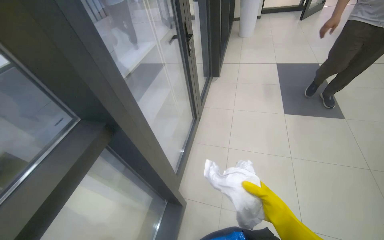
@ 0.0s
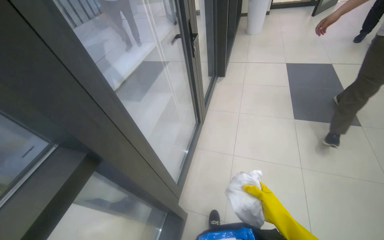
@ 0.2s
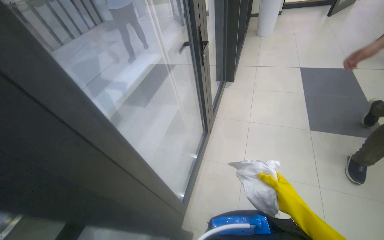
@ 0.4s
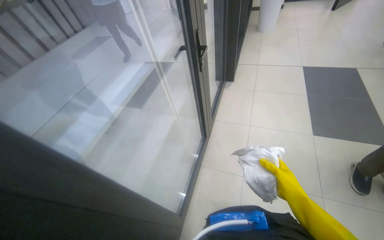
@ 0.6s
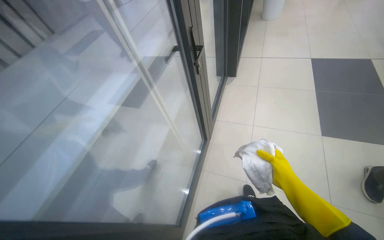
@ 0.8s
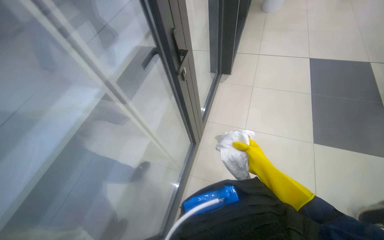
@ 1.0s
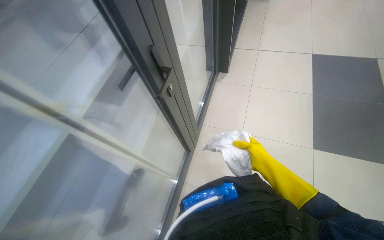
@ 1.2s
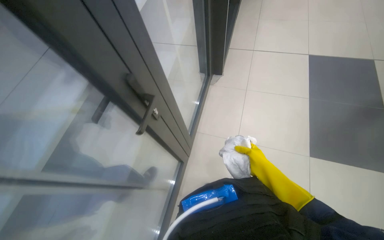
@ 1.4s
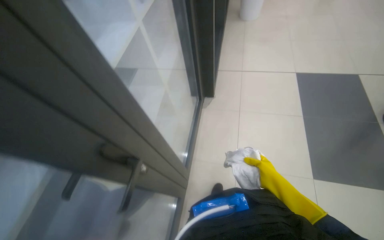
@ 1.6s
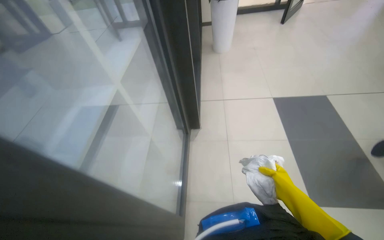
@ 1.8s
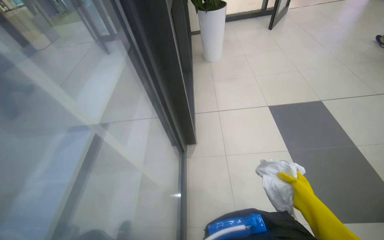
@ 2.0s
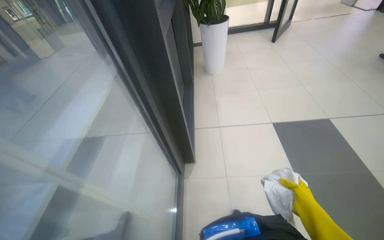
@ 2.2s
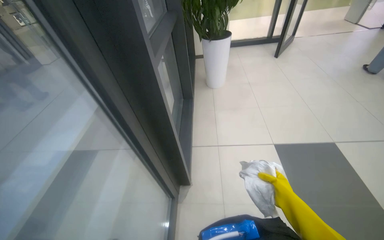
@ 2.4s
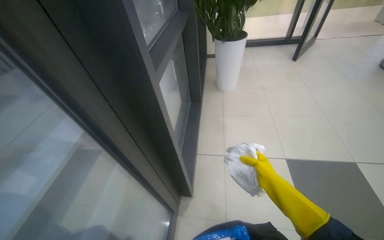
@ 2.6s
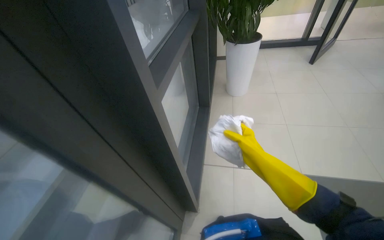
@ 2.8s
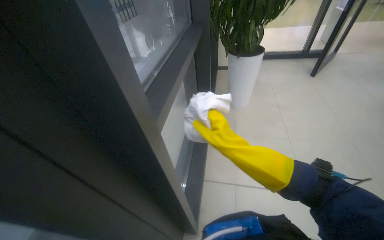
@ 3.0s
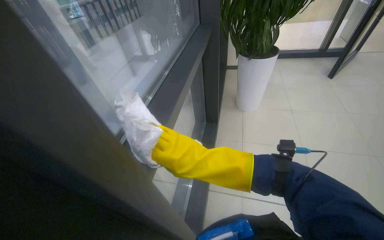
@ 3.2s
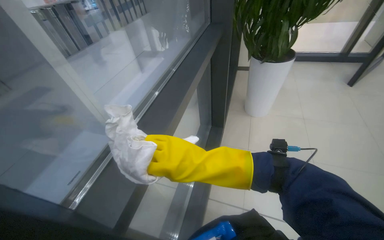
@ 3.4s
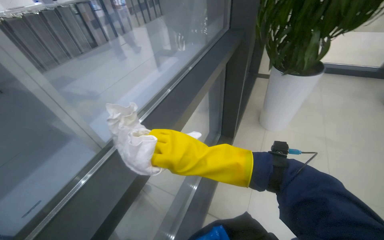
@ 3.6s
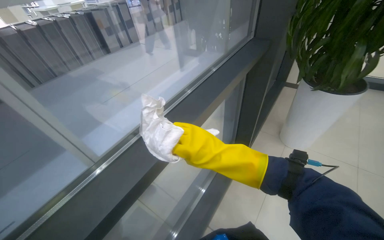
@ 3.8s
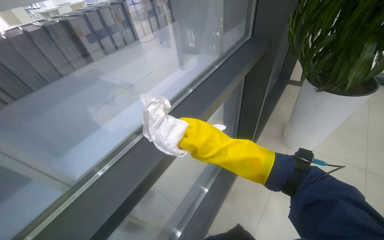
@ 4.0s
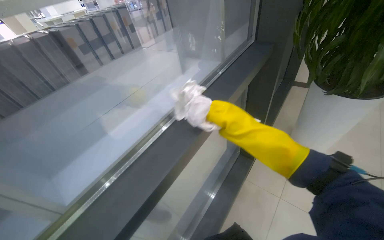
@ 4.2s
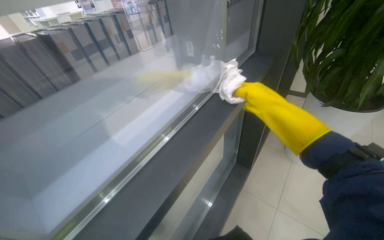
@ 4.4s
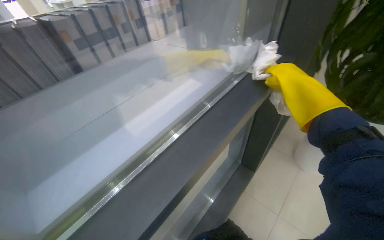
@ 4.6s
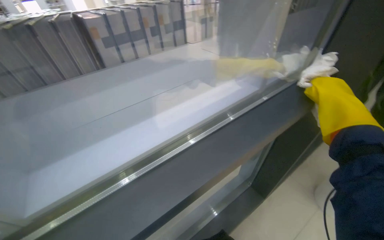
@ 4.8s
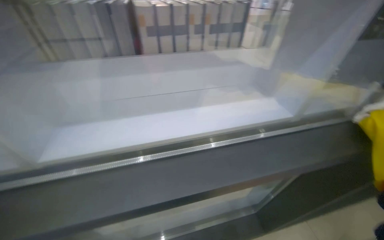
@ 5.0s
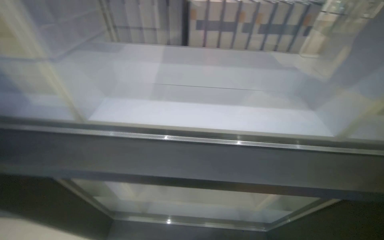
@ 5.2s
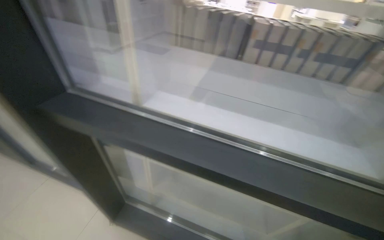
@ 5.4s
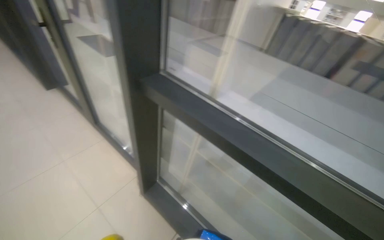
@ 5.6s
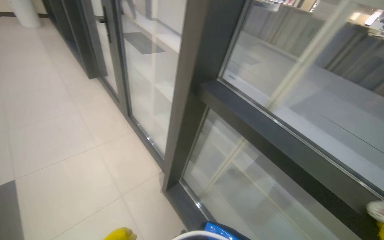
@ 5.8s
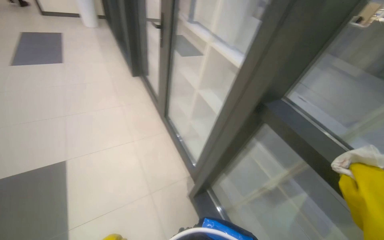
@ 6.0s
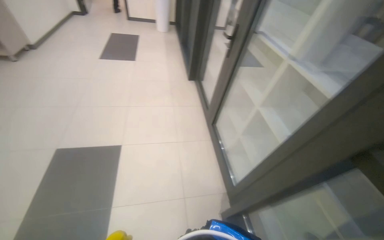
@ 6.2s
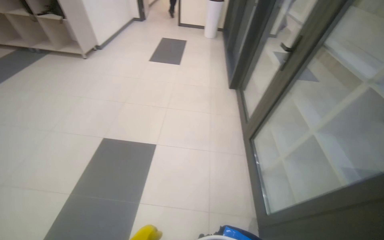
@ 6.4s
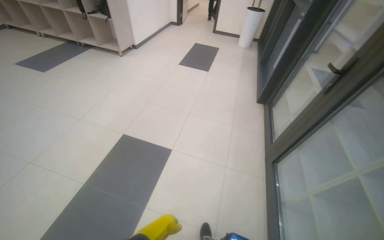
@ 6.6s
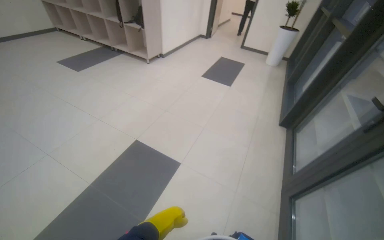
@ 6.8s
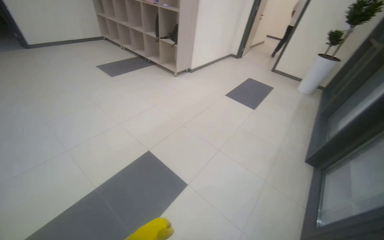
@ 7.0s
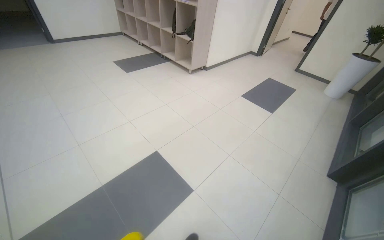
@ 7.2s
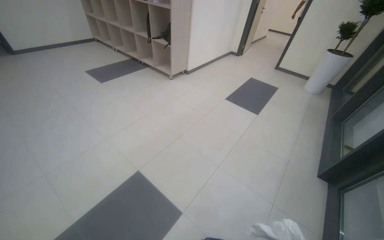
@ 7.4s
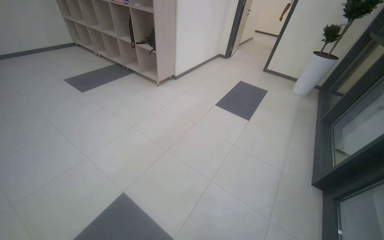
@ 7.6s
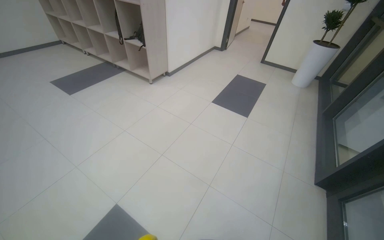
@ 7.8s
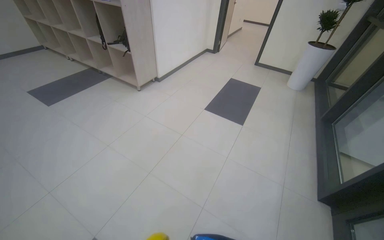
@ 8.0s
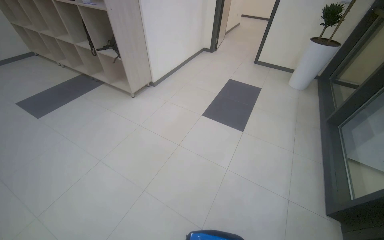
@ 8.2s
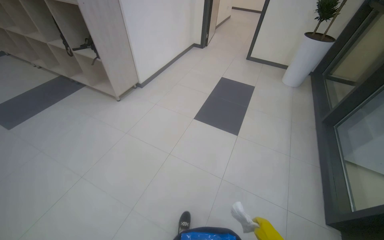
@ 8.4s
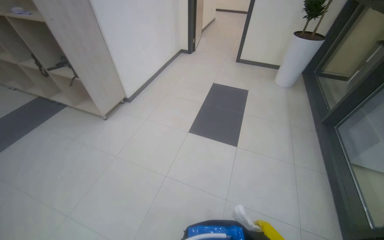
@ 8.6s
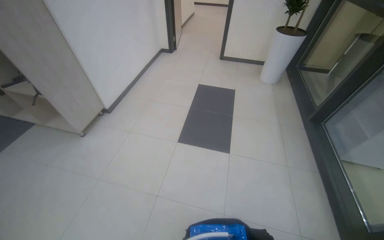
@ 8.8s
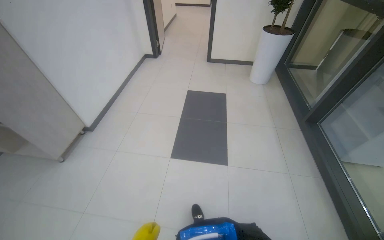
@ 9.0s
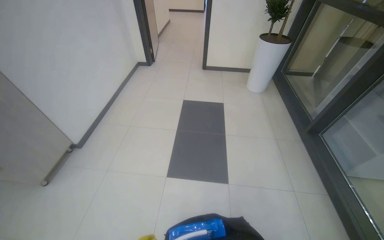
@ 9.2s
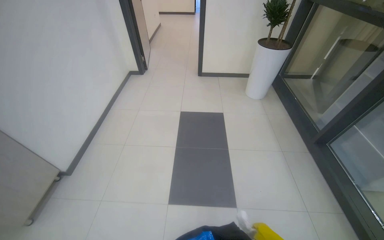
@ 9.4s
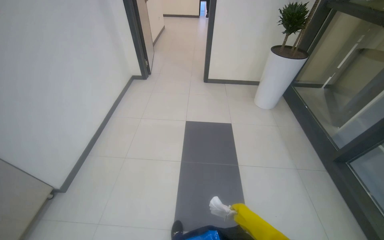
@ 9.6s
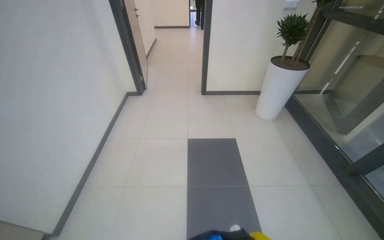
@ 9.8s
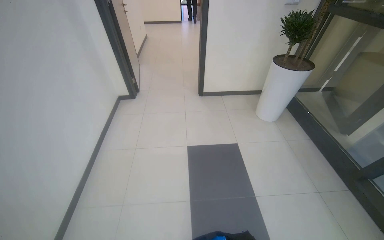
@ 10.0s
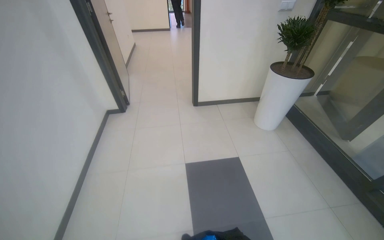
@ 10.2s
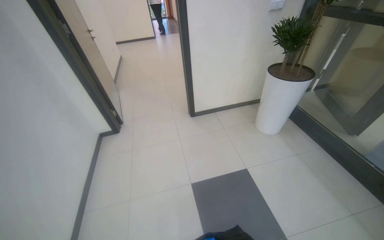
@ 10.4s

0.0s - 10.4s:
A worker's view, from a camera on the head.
Job: wiping surfaces.
The whole recording: Wiping various hallway surfaces. The worker wipes various surfaces in the hallway, including glass doors, handrails, and walls.
0.0s - 1.4s: The head travels some 90 cm. The view tips downward by roughly 15 degrees.
1.4s - 3.0s: The camera is carried some 80 cm. The view tilts about 20 degrees upward.
3.0s - 4.4s: The head travels approximately 60 cm. The head turns to the left by about 25 degrees.
4.4s - 6.0s: The head travels approximately 40 cm. The head rotates some 110 degrees to the left.
6.0s - 7.4s: The camera is carried some 80 cm. The wearer looks about 70 degrees further to the left.
7.4s - 9.0s: The wearer moves approximately 1.5 m. The wearer's head swings some 30 degrees to the right.
9.0s - 10.4s: The head travels roughly 1.5 m. The head rotates roughly 20 degrees to the right.

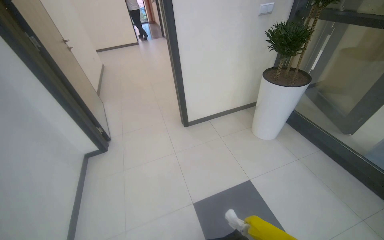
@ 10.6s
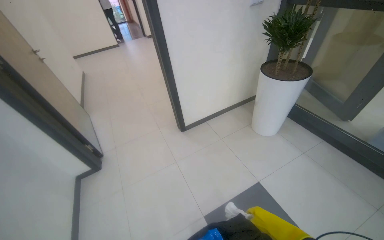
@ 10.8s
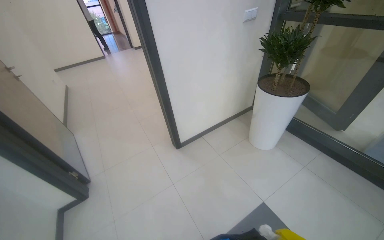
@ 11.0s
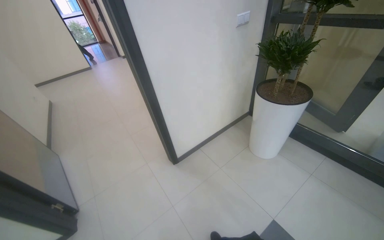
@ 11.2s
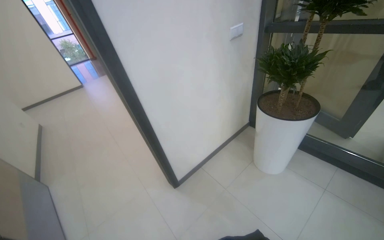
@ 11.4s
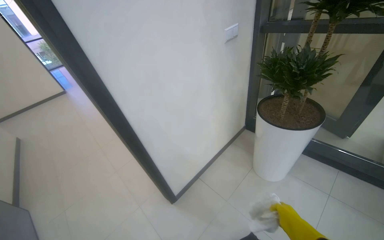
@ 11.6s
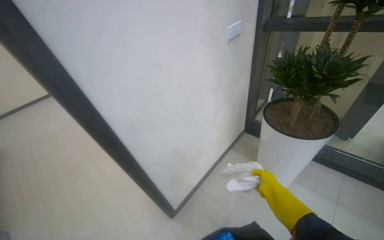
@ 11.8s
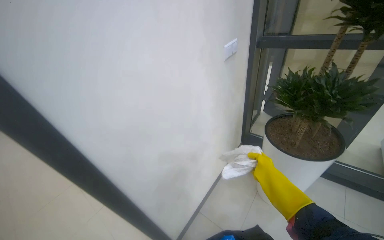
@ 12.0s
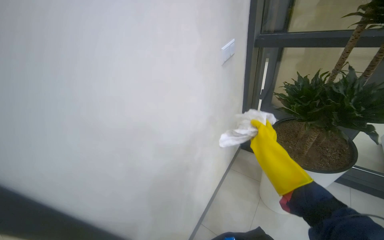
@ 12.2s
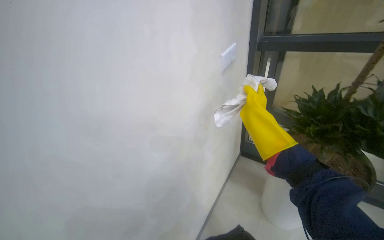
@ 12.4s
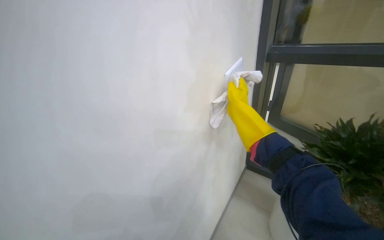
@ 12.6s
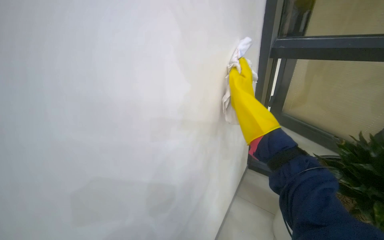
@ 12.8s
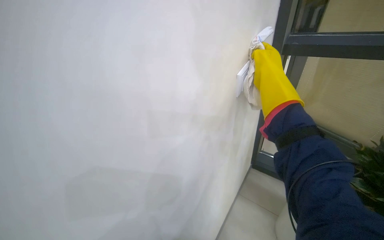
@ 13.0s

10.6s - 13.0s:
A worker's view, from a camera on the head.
Job: wiping surfaces.
The whole recording: Wiping various hallway surfaces. The worker wipes various surfaces in the hallway, including glass doors, handrails, and walls.
10.6s - 11.8s: The camera travels roughly 90 cm. The wearer's head swings some 30 degrees to the right.
11.8s - 13.0s: The camera travels some 60 cm.

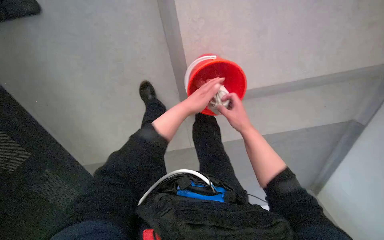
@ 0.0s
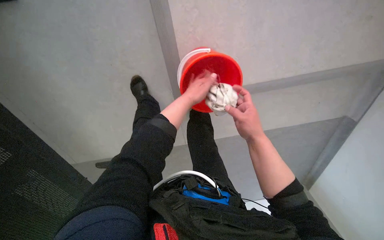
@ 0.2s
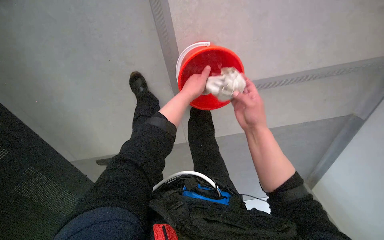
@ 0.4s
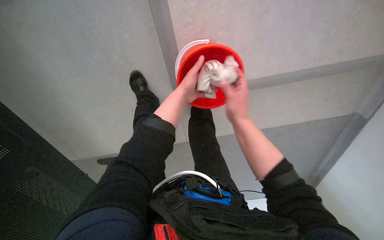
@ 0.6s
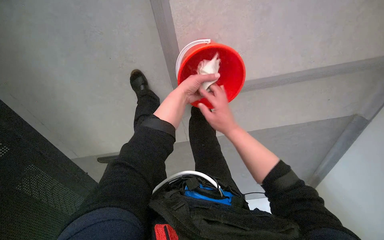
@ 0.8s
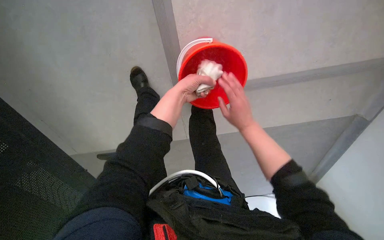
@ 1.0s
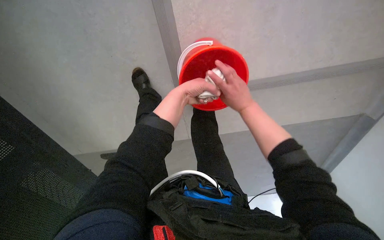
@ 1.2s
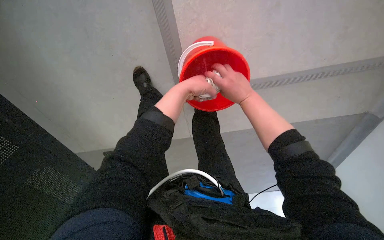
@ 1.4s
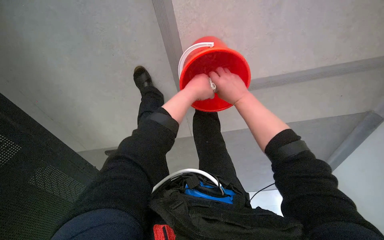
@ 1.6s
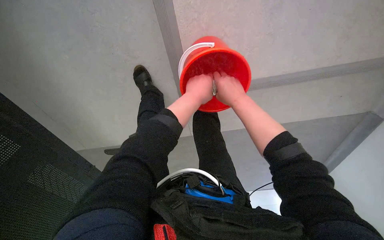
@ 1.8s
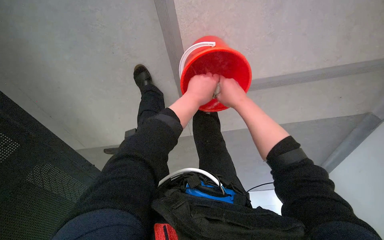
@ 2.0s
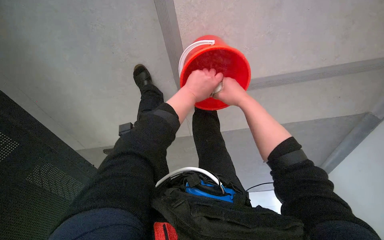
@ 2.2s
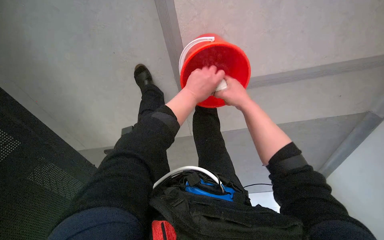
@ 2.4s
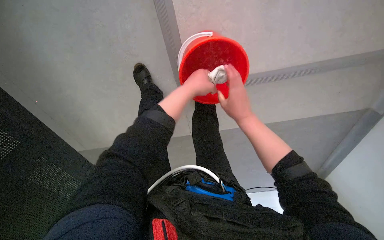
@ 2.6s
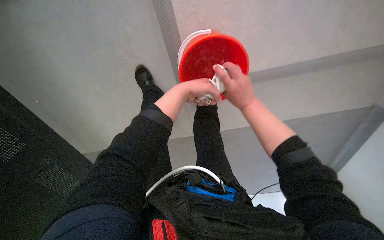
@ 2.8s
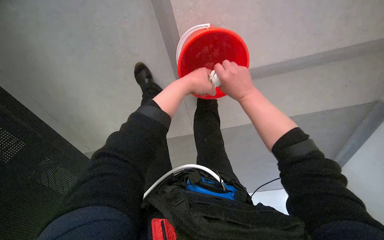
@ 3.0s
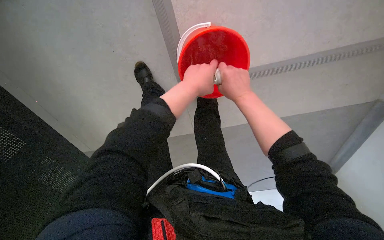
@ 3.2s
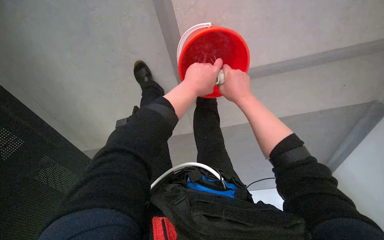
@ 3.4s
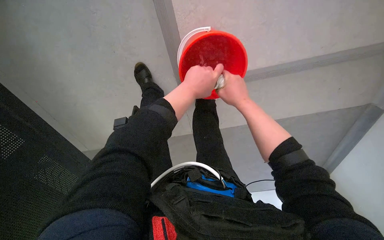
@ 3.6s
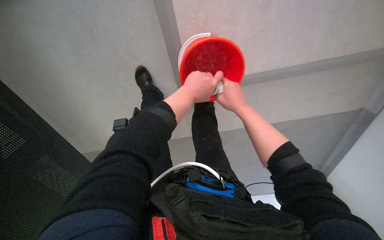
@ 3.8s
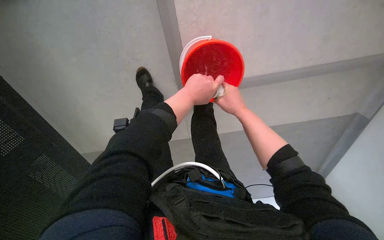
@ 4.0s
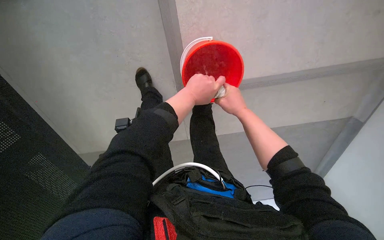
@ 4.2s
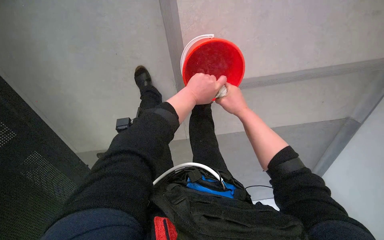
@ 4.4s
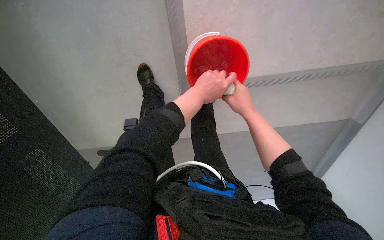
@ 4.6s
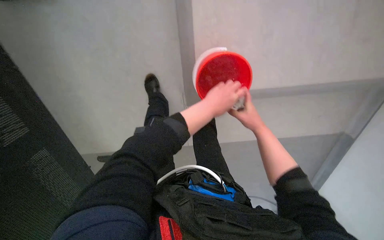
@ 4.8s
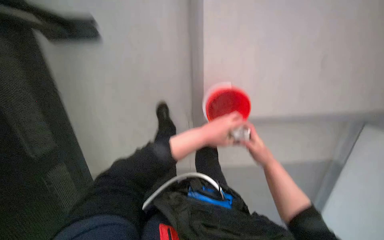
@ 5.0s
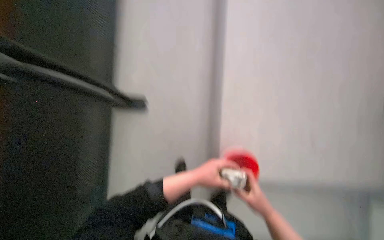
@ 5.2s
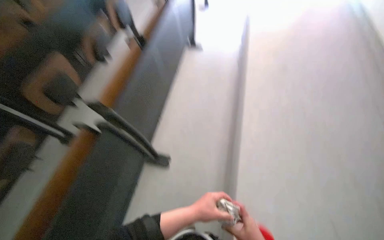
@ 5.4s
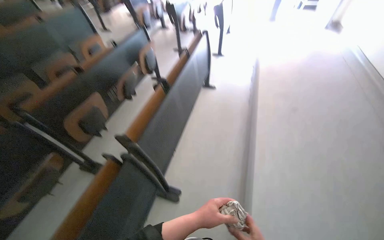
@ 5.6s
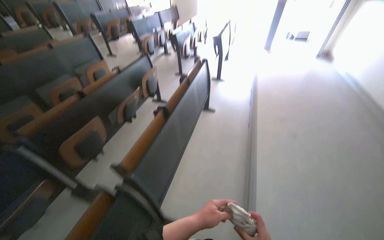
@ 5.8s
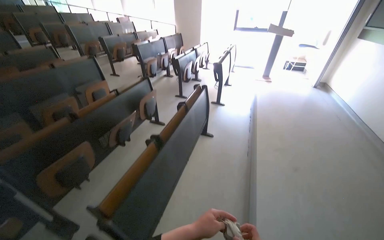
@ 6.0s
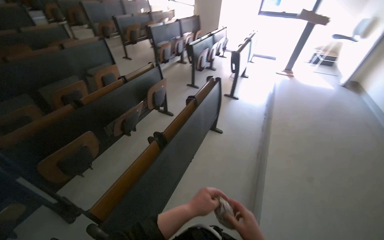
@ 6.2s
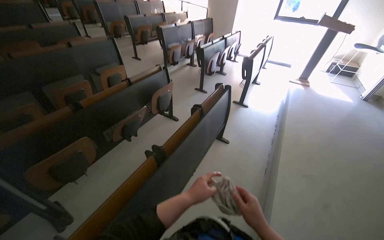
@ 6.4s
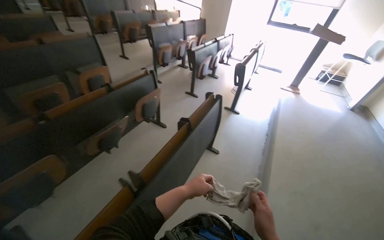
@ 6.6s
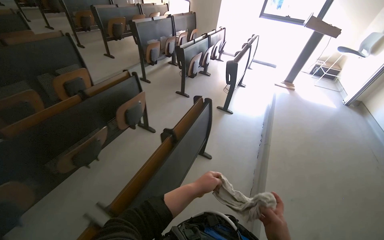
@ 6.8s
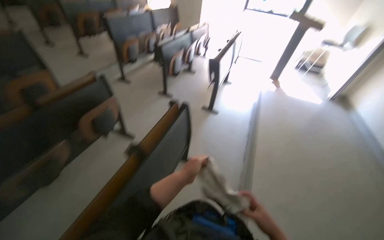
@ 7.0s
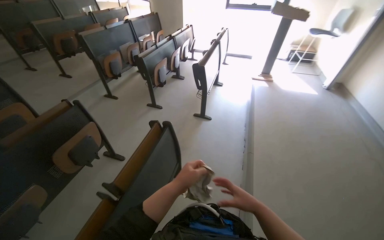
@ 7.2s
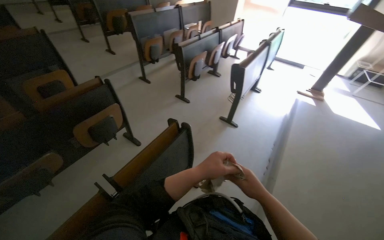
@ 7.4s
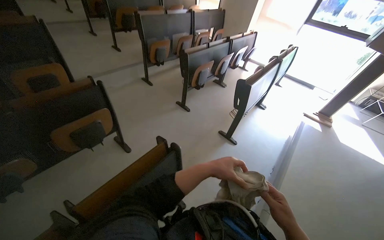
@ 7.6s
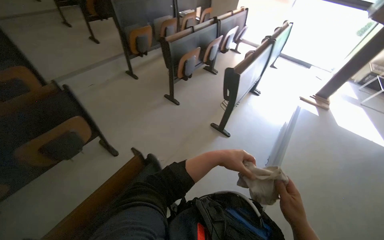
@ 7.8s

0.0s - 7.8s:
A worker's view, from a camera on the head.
Job: cleaning windows.
The whole recording: Cleaning window frame. The worker washes the cloth in the bucket and wipes the frame of a large window with it.
0.0s - 1.6s: The right hand moves up the picture, roughly 10 cm.
1.6s - 4.6s: The hands stay close to where they were, moving slightly.
4.6s - 6.2s: The head travels approximately 50 cm. The view tilts some 40 degrees upward.
6.2s - 7.8s: The camera travels roughly 1.5 m.
